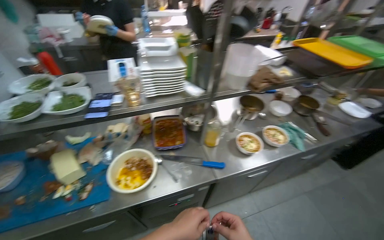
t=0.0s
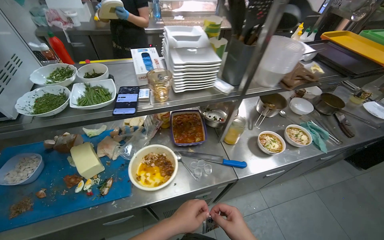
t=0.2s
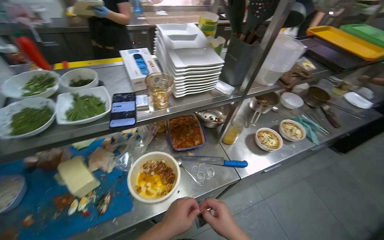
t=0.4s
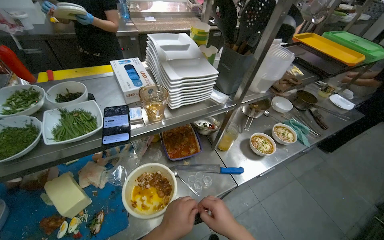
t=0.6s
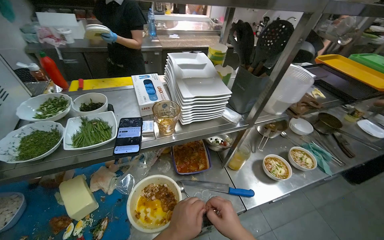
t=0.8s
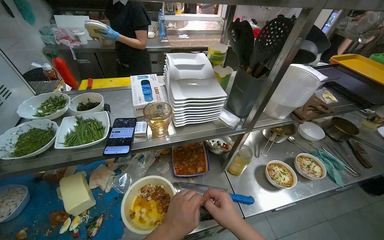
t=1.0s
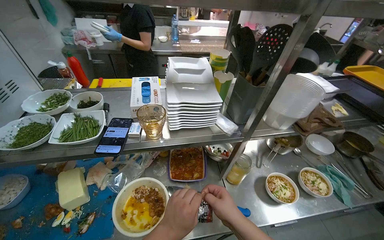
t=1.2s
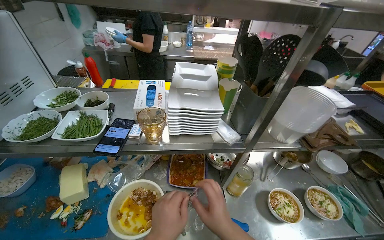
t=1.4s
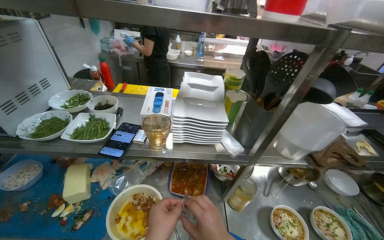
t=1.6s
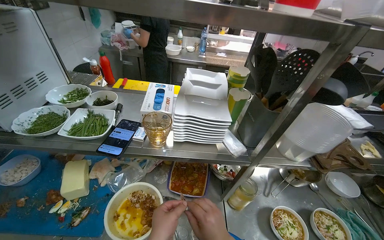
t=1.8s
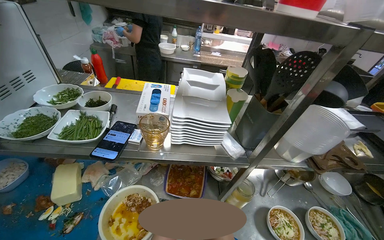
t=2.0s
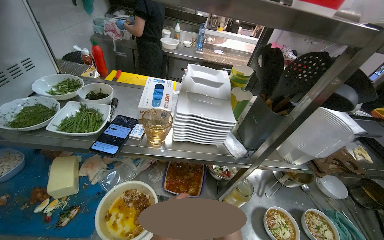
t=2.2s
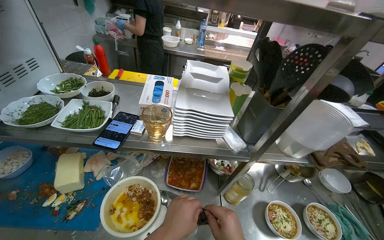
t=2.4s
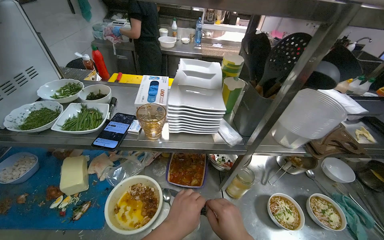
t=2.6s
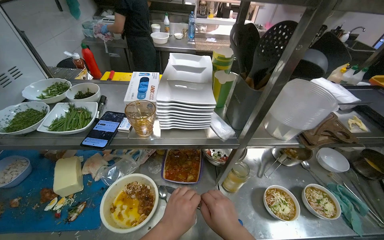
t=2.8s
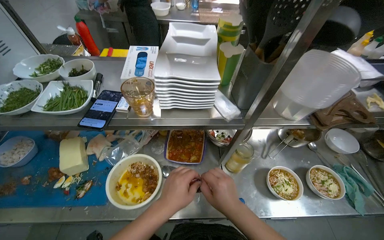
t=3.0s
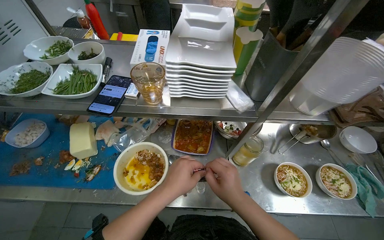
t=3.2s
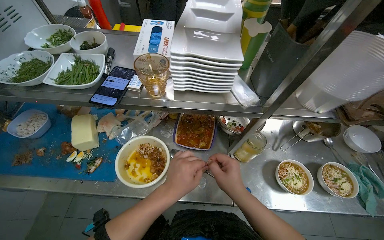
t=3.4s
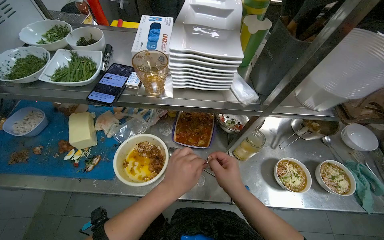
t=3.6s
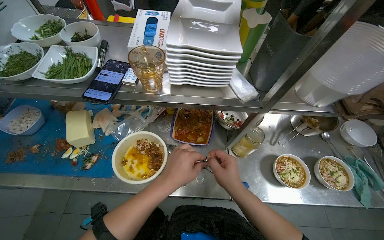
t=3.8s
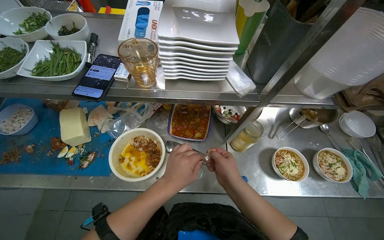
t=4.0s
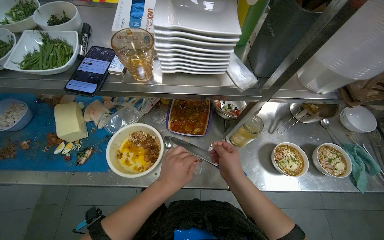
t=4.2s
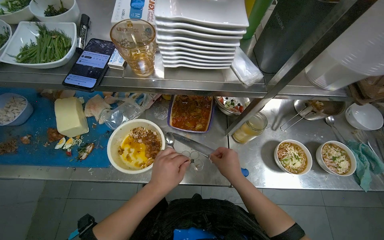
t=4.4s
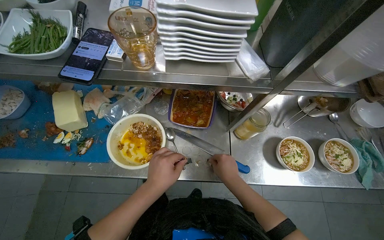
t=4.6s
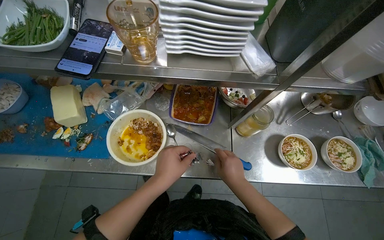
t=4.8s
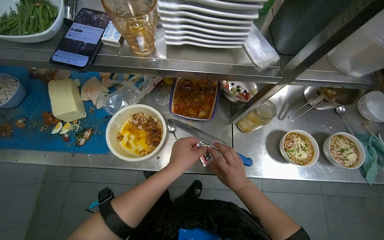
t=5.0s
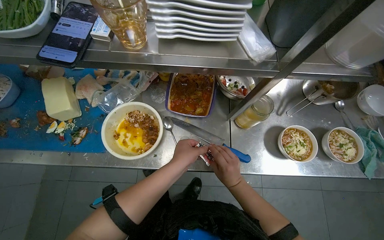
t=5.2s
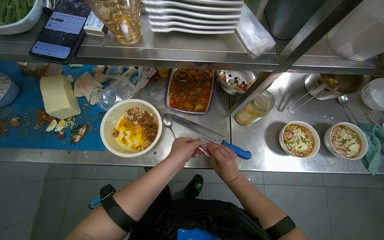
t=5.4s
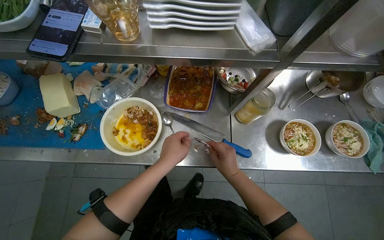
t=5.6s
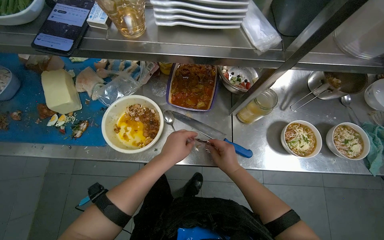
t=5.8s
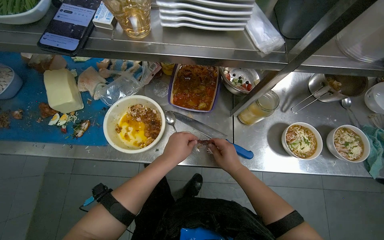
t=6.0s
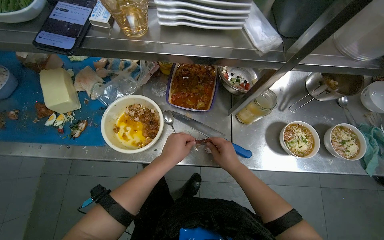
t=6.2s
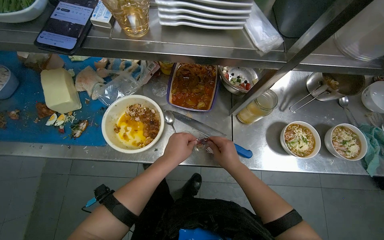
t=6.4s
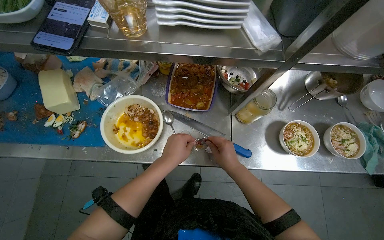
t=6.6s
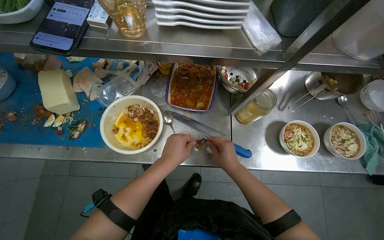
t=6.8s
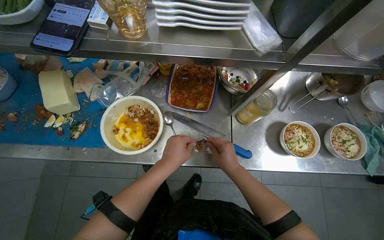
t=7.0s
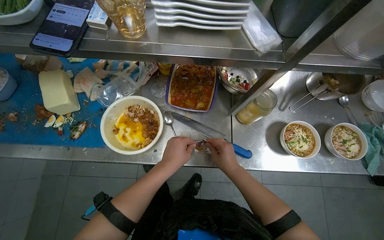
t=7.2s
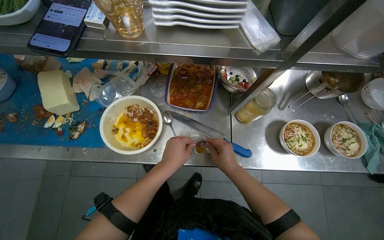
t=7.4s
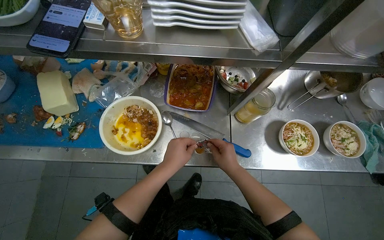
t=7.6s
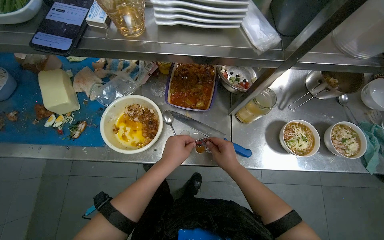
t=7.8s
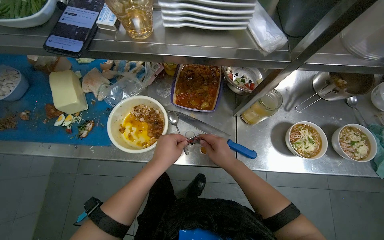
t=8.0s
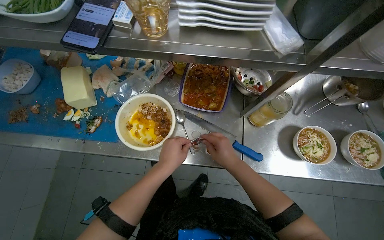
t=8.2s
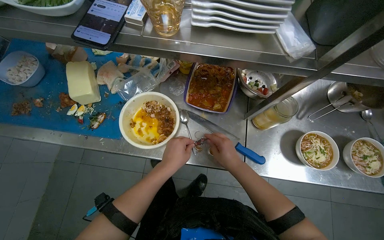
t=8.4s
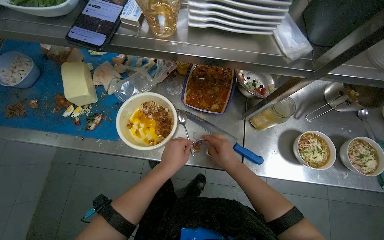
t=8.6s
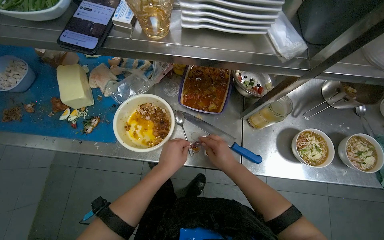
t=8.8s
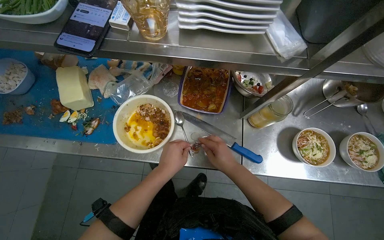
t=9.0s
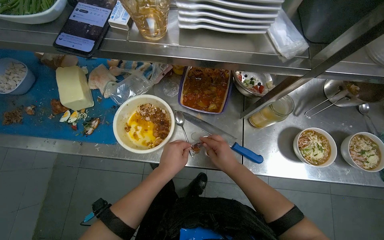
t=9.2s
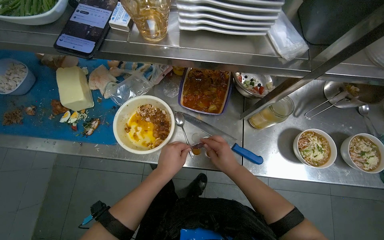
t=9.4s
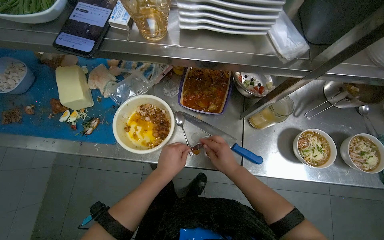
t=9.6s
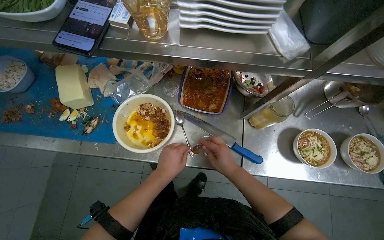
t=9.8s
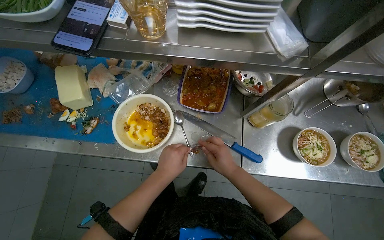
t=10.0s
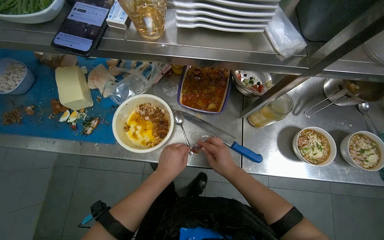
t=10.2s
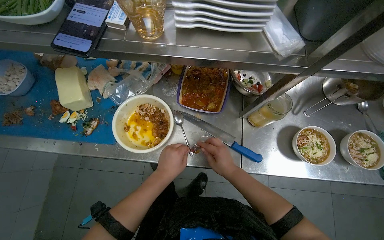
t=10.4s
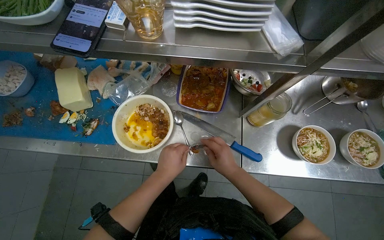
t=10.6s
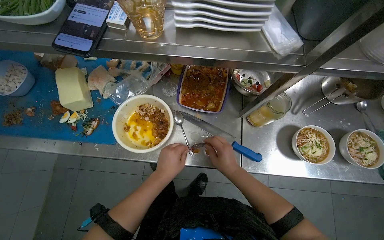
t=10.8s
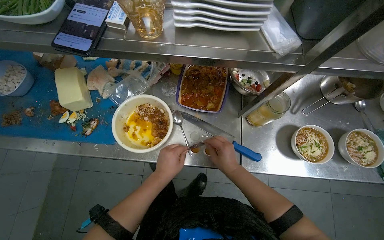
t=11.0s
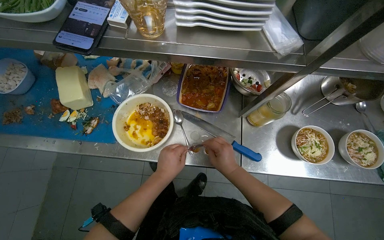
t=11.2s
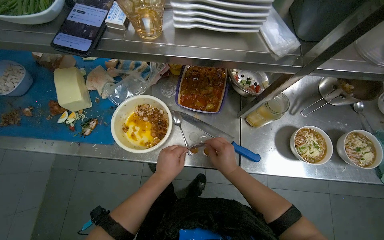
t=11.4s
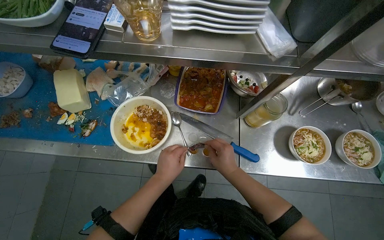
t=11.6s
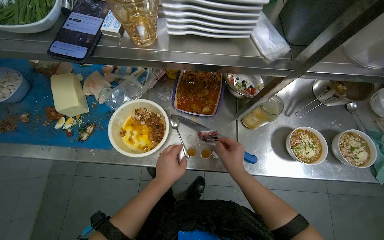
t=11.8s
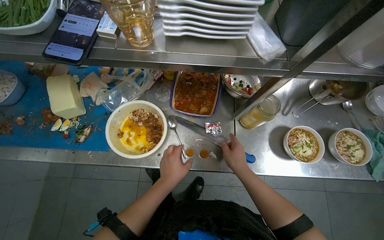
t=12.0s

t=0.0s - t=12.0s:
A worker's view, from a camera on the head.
Job: preparing food.
The whole recording: Adding toppings and seasoning to bowls. The worker adds toppings and seasoning to the bowls and places them on a serving tray.
t=0.0s - t=1.6s: The head turns to the left by approximately 20 degrees.
t=1.6s - t=3.0s: The view tilts approximately 10 degrees downward.
t=3.0s - t=4.4s: The camera pitches downward, by some 15 degrees. The right hand is displaced farther from the camera by some 10 cm.
t=4.4s - t=10.4s: The hands work in one place, with small movements.
t=10.4s - t=12.0s: The hands are busy where they are.

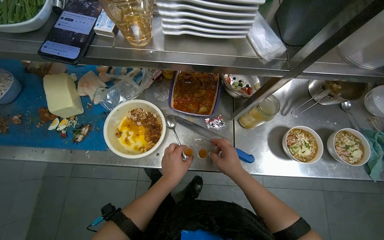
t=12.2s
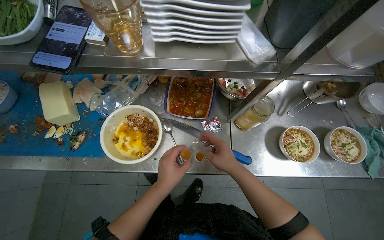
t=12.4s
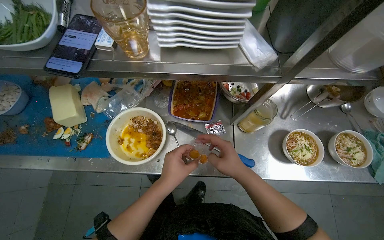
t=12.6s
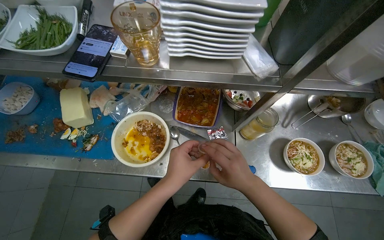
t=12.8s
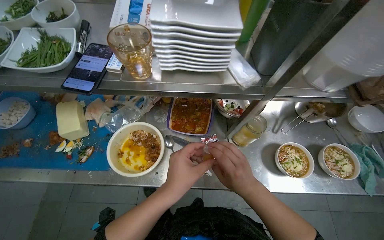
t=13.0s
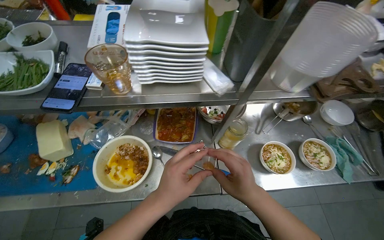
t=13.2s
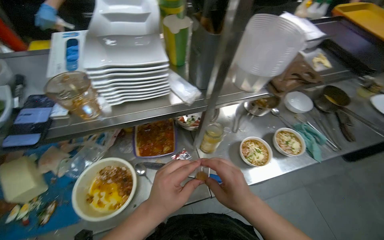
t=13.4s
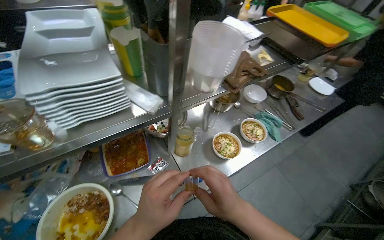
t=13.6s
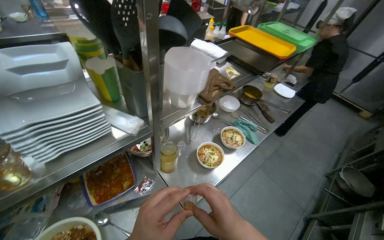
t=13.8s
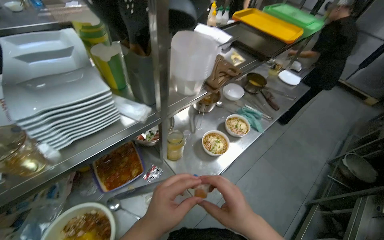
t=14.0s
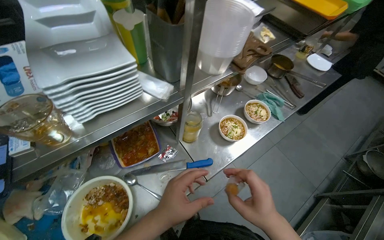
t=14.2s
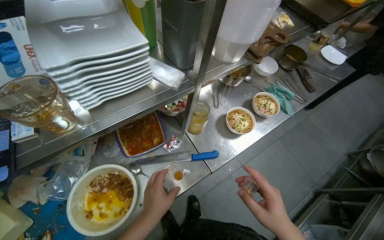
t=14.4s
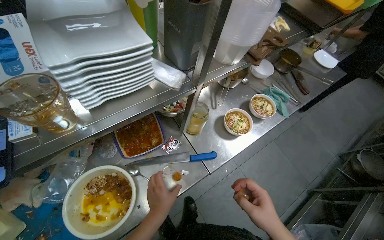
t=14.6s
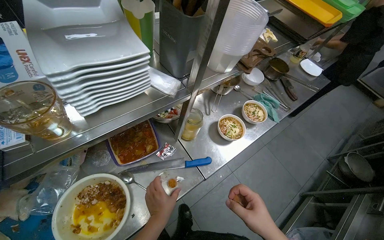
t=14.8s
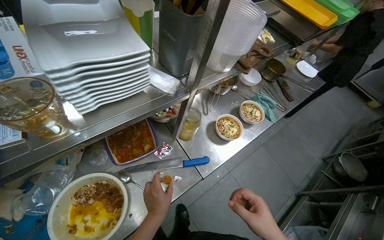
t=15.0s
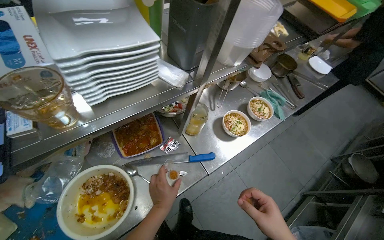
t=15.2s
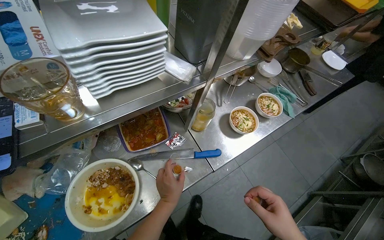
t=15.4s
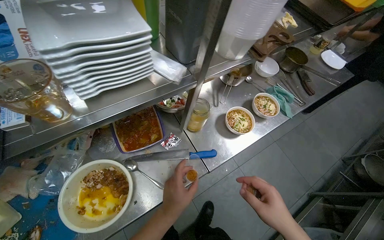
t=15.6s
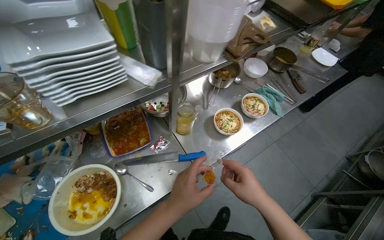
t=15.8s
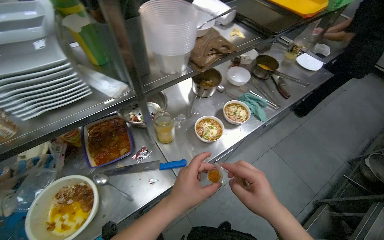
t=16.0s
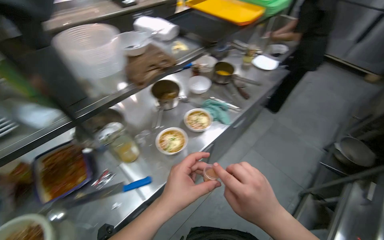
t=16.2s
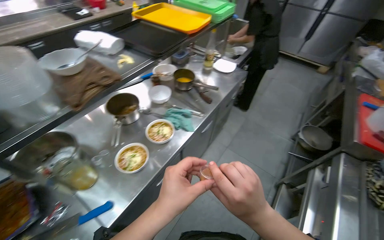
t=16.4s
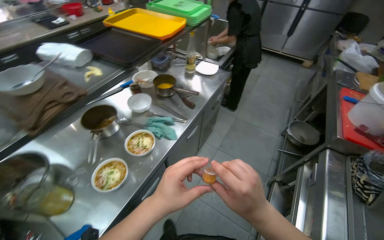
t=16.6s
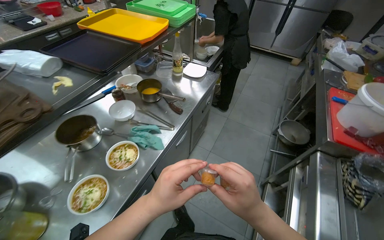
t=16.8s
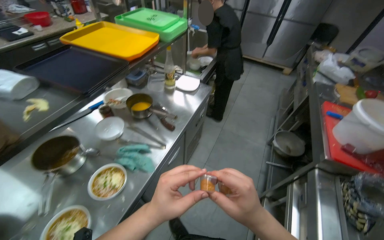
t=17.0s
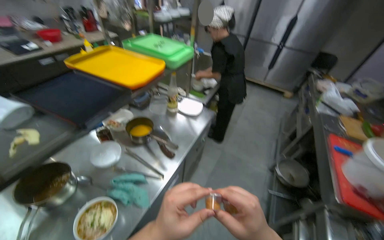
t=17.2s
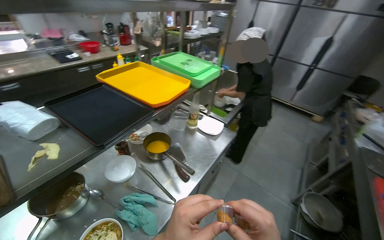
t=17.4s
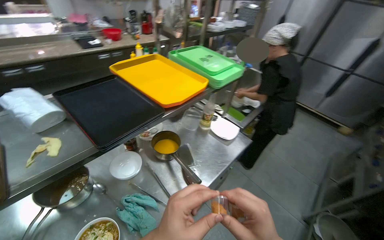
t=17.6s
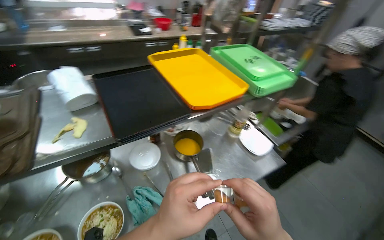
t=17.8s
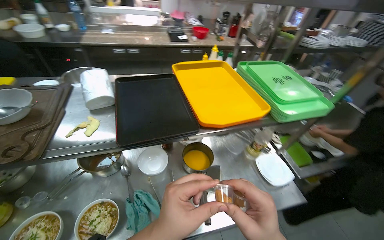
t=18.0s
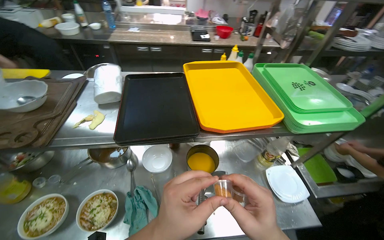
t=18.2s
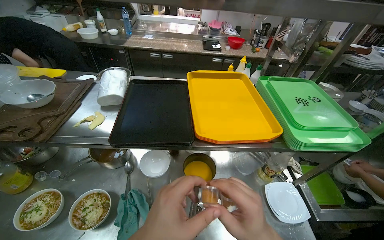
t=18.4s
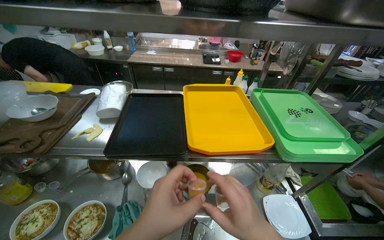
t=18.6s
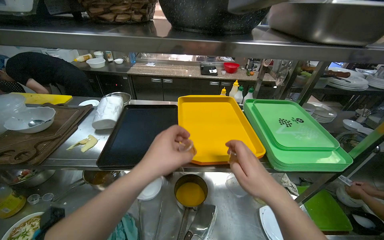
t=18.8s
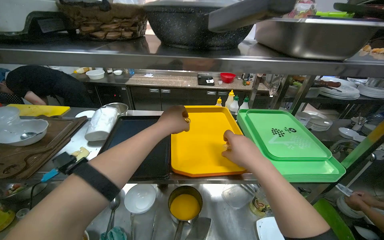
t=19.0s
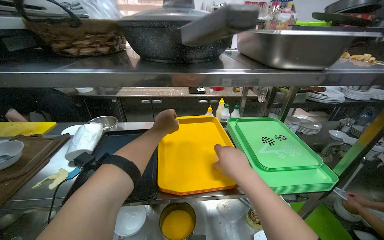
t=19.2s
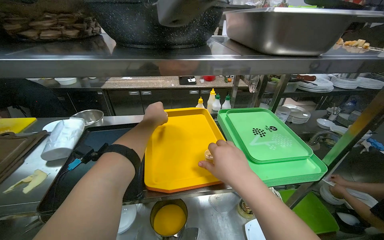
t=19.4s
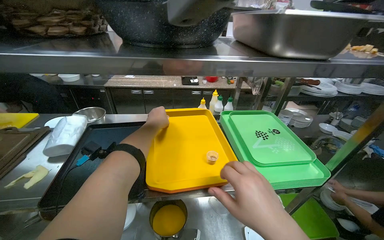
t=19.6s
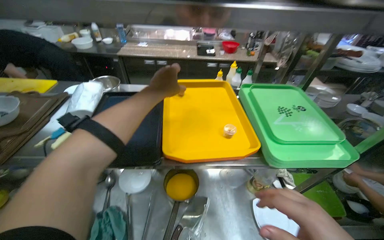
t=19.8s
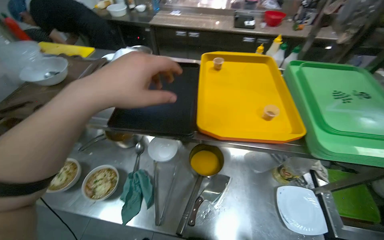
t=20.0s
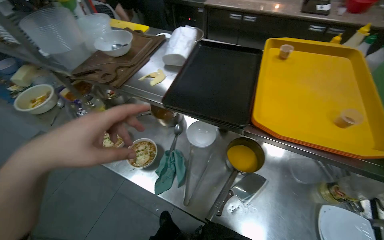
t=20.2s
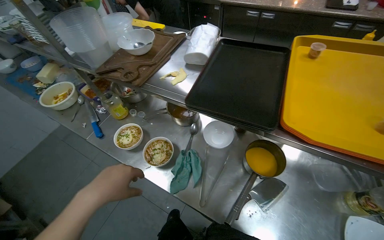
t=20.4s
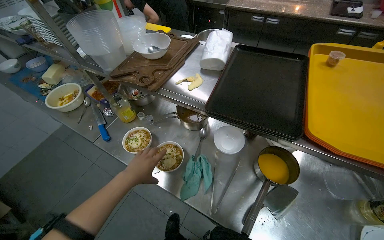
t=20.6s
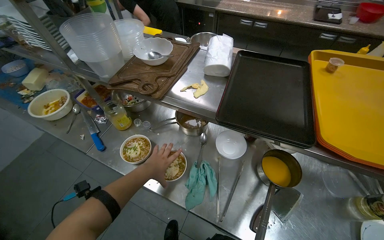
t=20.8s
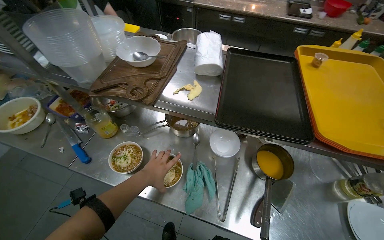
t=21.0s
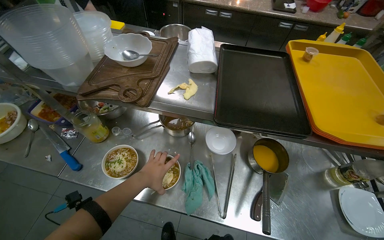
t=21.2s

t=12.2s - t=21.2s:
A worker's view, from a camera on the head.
Job: preparing food.
The whole recording: Adding toppings and seasoning to bowls. The worker adds toppings and seasoning to the bowls and places them on a serving tray.
t=12.2s - t=13.8s: The head turns to the right by some 40 degrees. The view tilts some 20 degrees upward.
t=15.2s - t=16.6s: The wearer moves about 60 cm.
t=16.6s - t=18.2s: The camera is carried some 60 cm. The head turns to the left by roughly 55 degrees.
t=19.8s - t=21.2s: The wearer looks approximately 15 degrees further downward.
